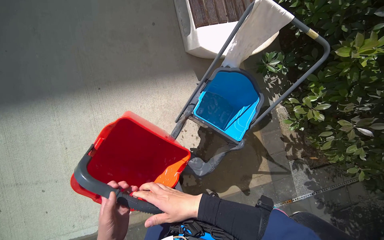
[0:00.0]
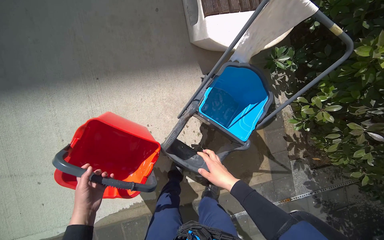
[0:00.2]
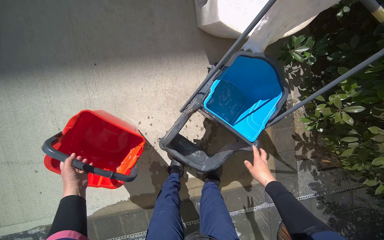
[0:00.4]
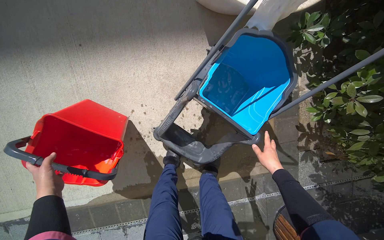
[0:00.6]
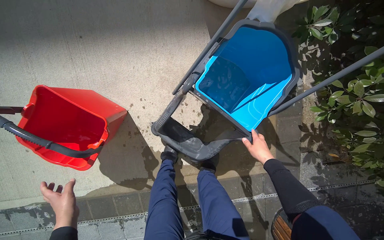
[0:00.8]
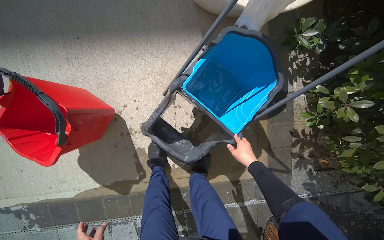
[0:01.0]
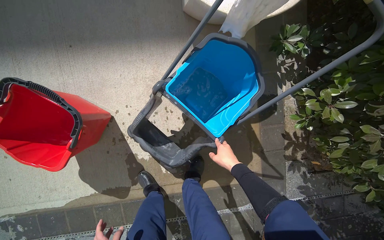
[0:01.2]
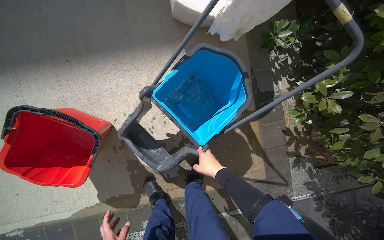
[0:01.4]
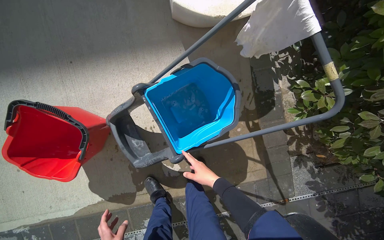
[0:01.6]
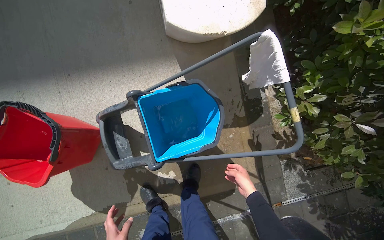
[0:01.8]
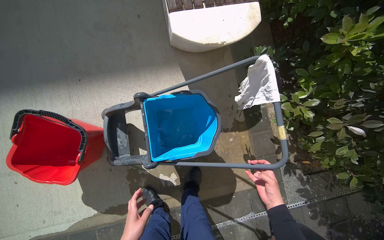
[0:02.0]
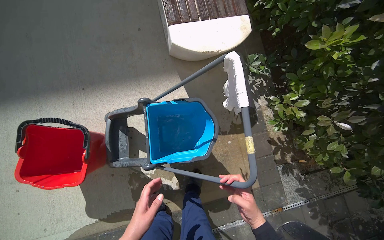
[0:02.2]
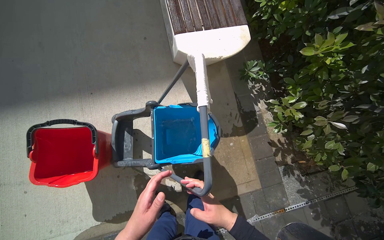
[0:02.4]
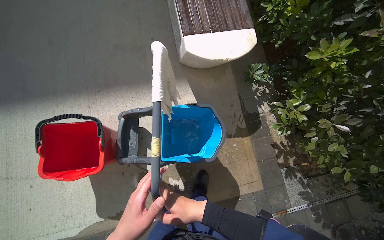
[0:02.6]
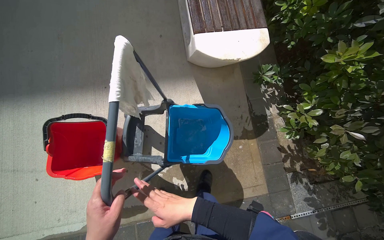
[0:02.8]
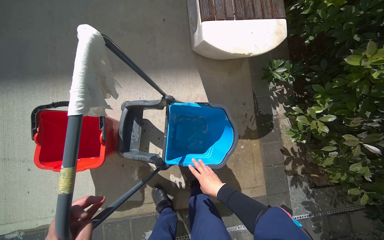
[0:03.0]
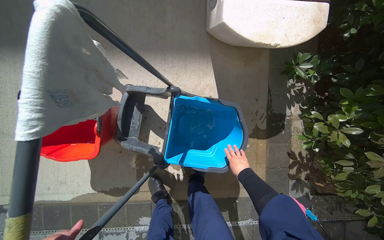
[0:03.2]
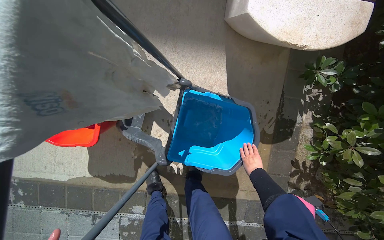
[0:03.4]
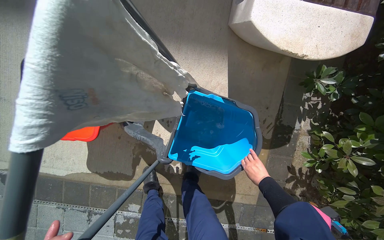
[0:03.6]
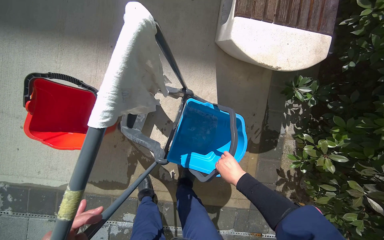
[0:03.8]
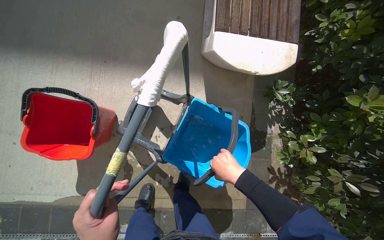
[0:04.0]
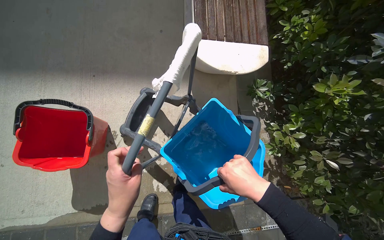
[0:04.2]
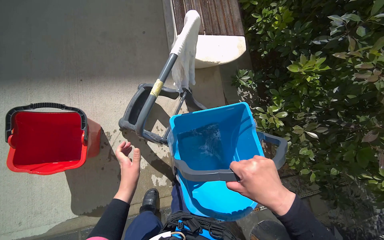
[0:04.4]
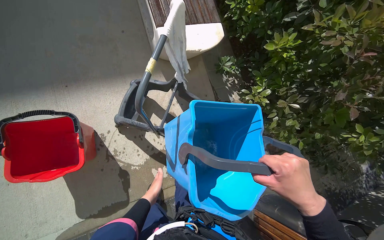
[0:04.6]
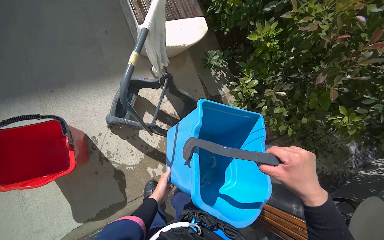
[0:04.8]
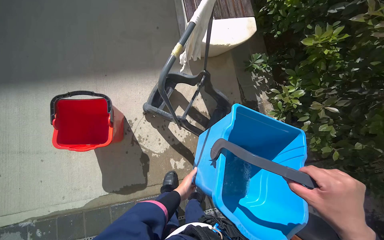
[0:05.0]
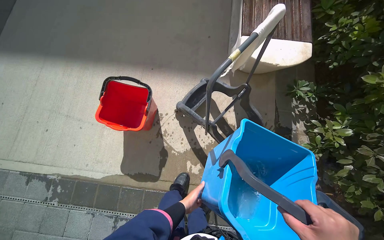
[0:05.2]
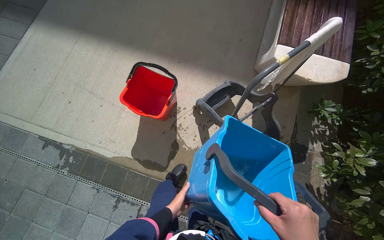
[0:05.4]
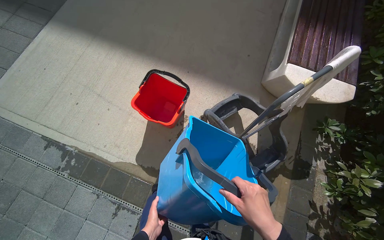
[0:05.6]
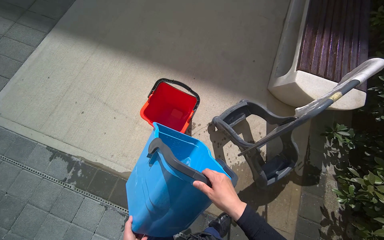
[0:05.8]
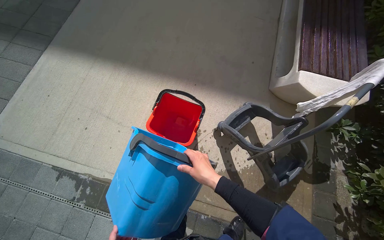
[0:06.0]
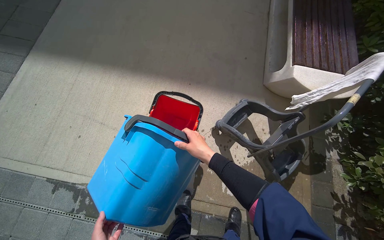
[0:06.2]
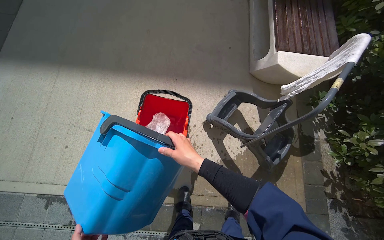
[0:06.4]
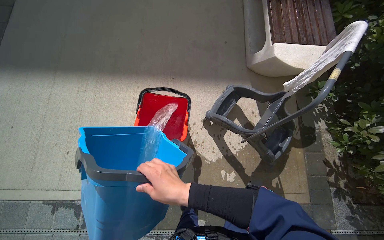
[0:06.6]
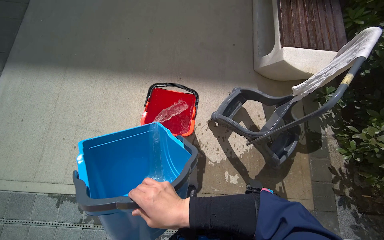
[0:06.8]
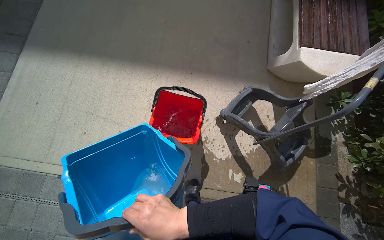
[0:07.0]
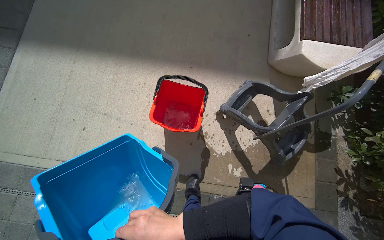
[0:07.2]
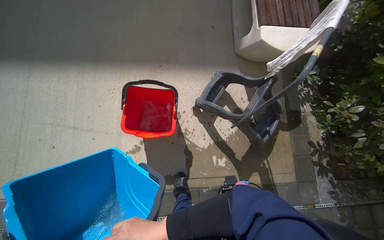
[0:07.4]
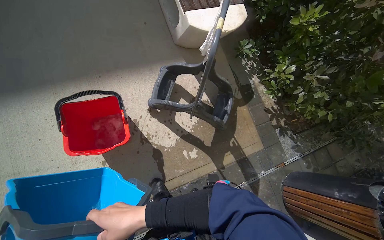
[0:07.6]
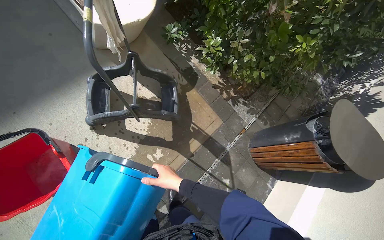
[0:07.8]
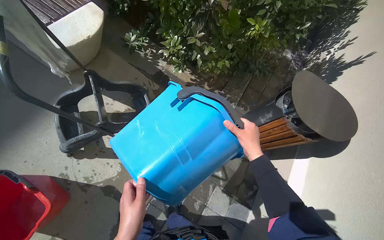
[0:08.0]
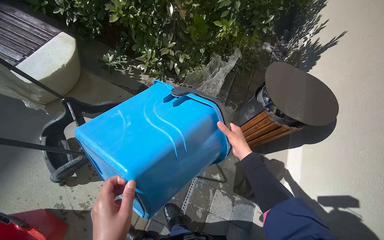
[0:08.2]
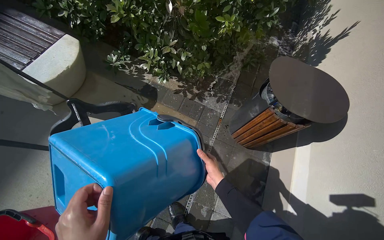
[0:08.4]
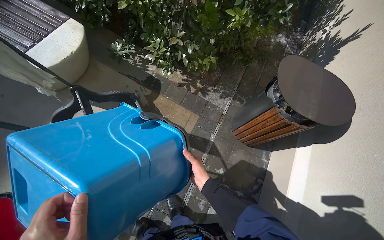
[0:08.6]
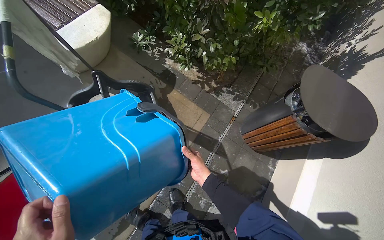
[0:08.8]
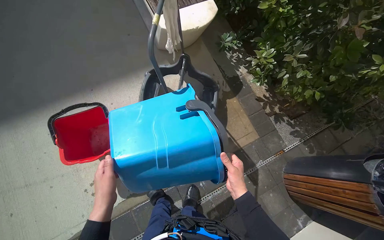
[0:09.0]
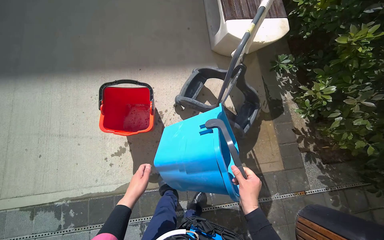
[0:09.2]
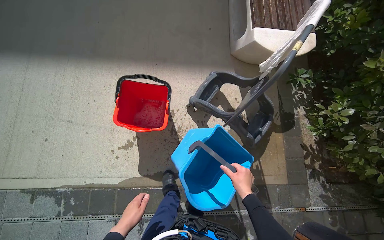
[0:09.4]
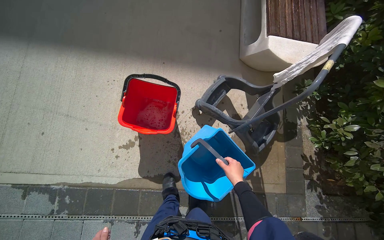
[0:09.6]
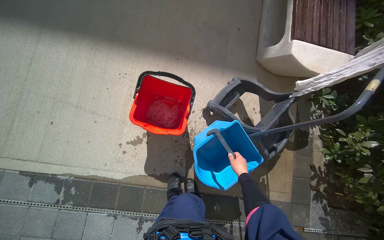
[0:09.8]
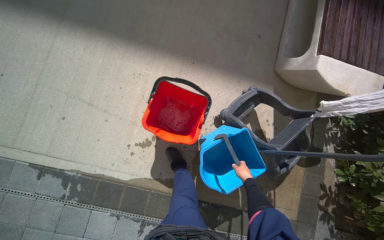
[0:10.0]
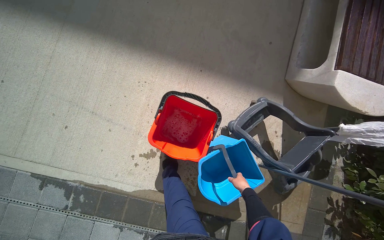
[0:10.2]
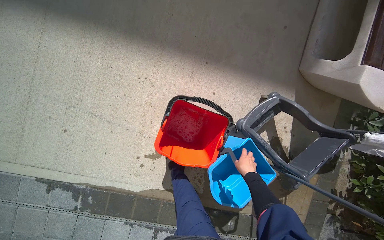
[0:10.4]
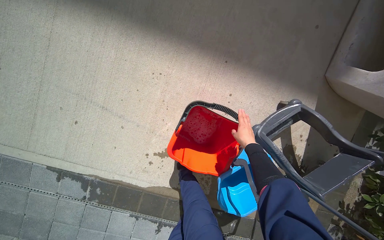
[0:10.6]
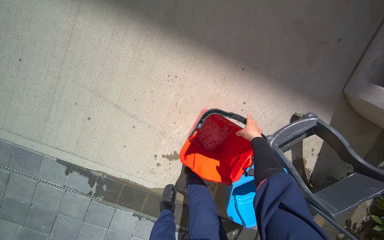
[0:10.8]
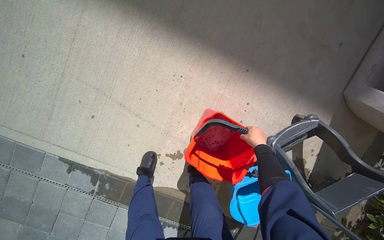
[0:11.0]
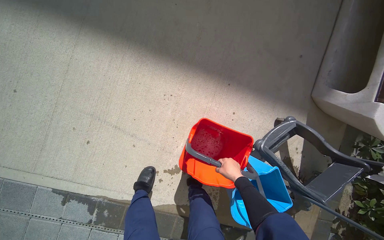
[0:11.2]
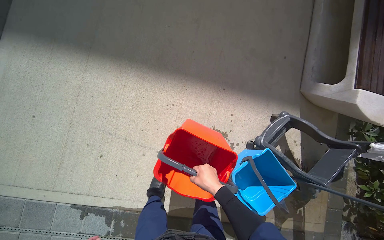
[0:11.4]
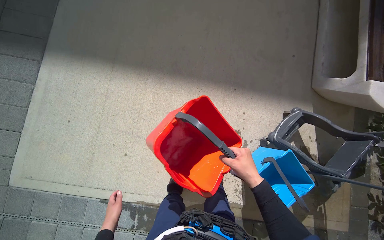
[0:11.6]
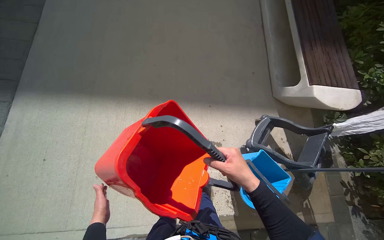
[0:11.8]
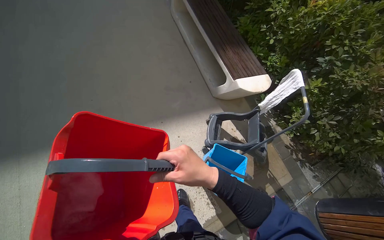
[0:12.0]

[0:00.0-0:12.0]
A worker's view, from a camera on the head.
Job: preparing cleaning supplies.
The whole recording: Disposing of water from buckets. The worker empties dirty and clean water from the buckets.
0:00.0 to 0:01.6: The right hand heads farther from the camera, covering approximately 25 cm, and moves about 35 cm to the right and comes back.
0:01.6 to 0:03.0: The right hand swings left and right, about 30 cm each way, with 2 reversals.
0:03.0 to 0:04.4: The right hand shifts roughly 30 cm nearer to the camera.
0:04.4 to 0:06.0: The head travels roughly 40 cm. The head rotates approximately 25 degrees to the left.
0:06.0 to 0:07.6: The wearer looks about 40 degrees further to the right.
0:09.0 to 0:10.4: The camera is carried roughly 80 cm. The view tilts some 15 degrees downward. The scene rotates clockwise by some 40 degrees.
0:10.4 to 0:12.0: The camera travels some 40 cm. The head rotates roughly 40 degrees to the right. The view tips upward by some 20 degrees.

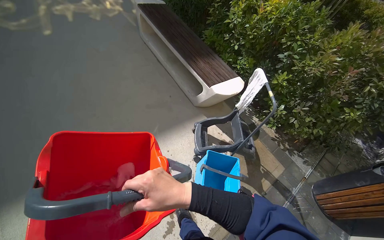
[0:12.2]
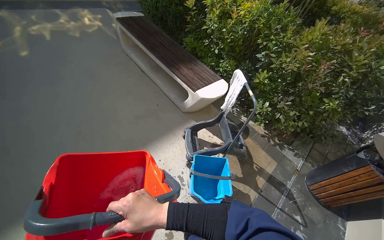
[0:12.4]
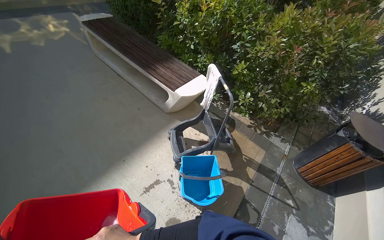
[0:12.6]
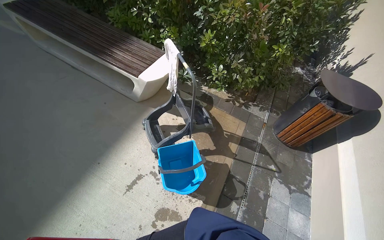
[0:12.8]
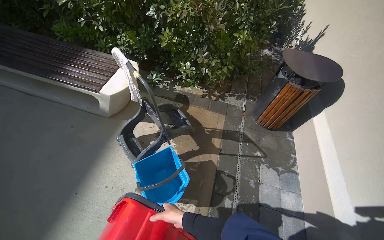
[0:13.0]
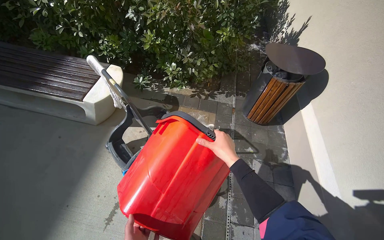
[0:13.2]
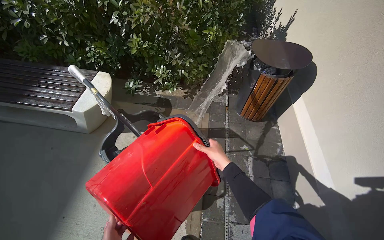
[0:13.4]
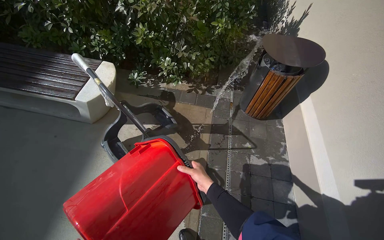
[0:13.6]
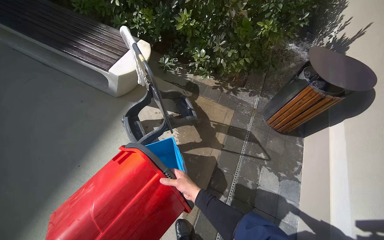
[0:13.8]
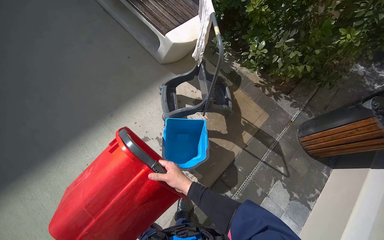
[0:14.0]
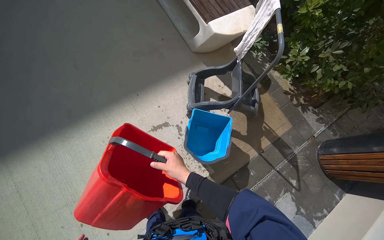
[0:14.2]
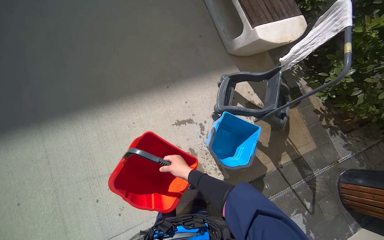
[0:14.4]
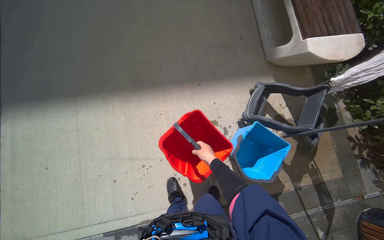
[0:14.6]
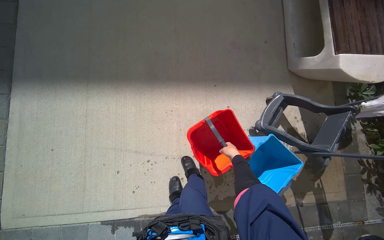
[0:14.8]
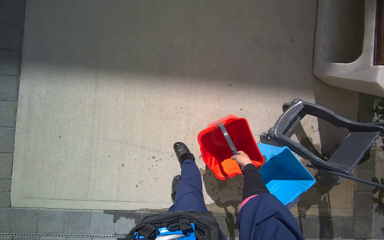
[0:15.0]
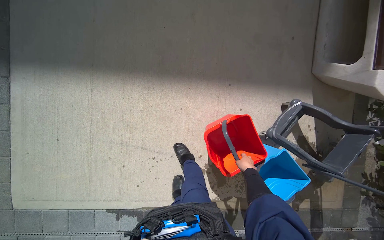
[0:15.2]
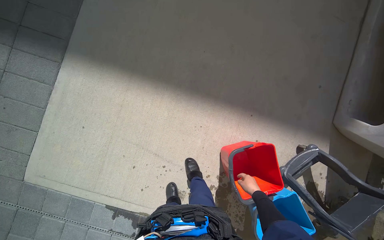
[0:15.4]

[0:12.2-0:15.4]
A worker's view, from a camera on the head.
Job: preparing cleaning supplies.
The whole recording: Disposing of water from buckets. The worker empties dirty and clean water from the buckets.
0:12.2 to 0:13.8: The head travels about 50 cm. The head rotates roughly 30 degrees to the right. The view tilts about 15 degrees downward.
0:13.8 to 0:15.4: The wearer moves some 1 m. The wearer's head swings about 85 degrees to the left. The view tips downward by roughly 15 degrees.

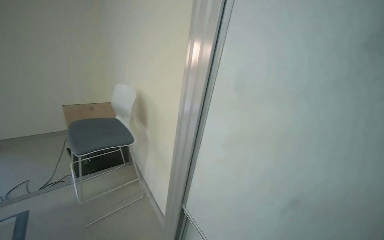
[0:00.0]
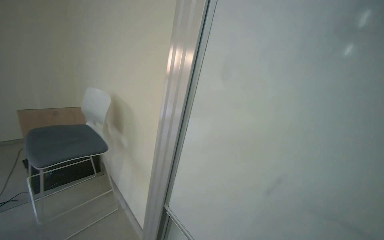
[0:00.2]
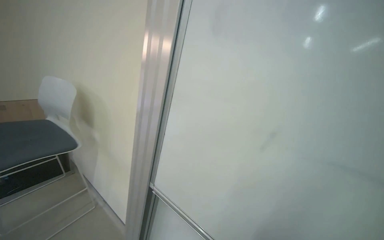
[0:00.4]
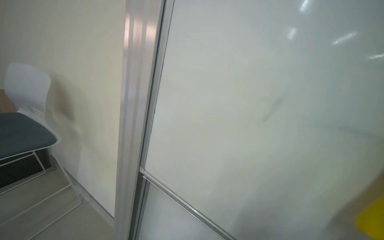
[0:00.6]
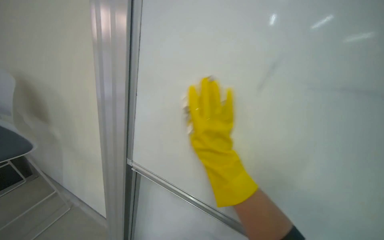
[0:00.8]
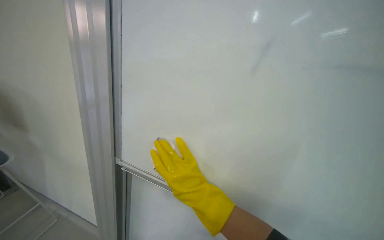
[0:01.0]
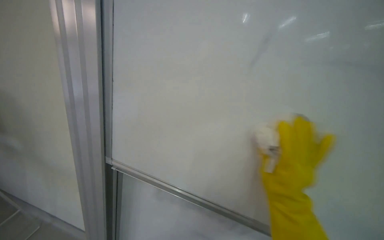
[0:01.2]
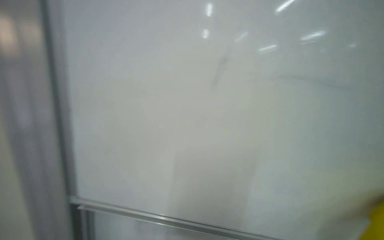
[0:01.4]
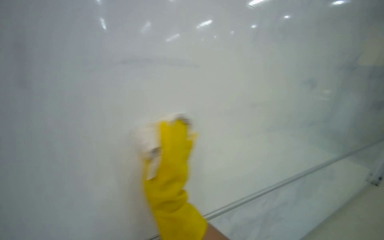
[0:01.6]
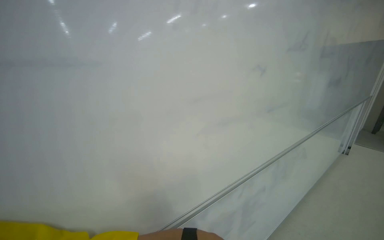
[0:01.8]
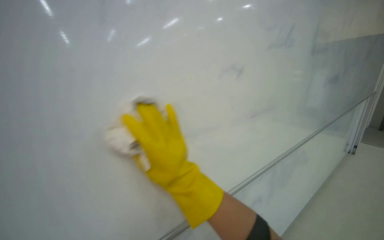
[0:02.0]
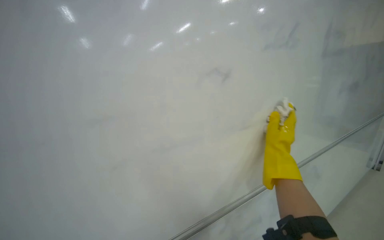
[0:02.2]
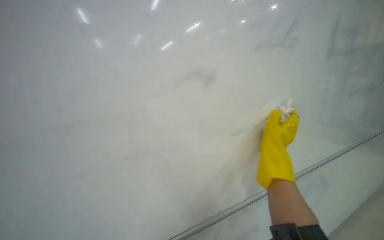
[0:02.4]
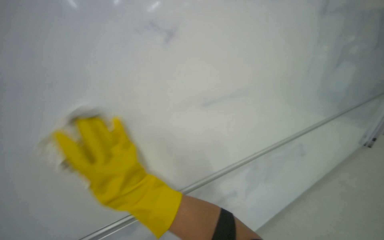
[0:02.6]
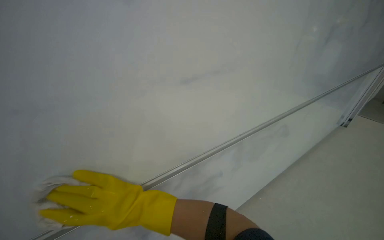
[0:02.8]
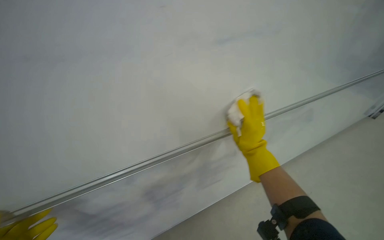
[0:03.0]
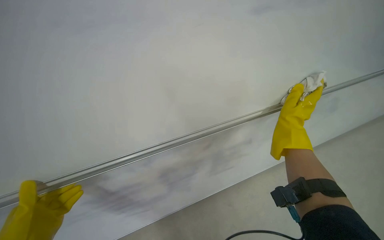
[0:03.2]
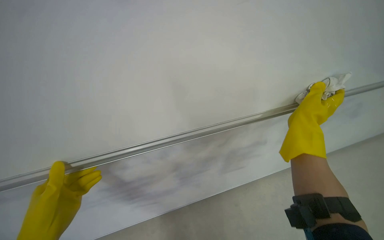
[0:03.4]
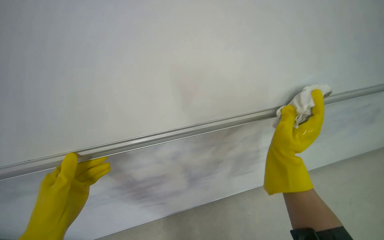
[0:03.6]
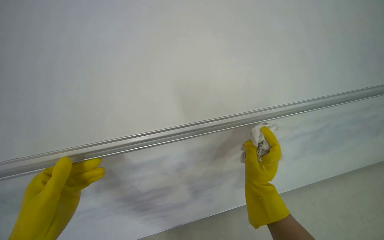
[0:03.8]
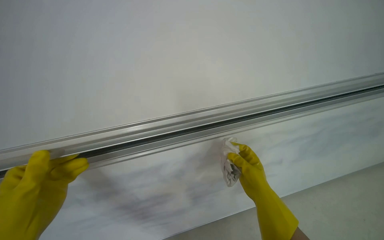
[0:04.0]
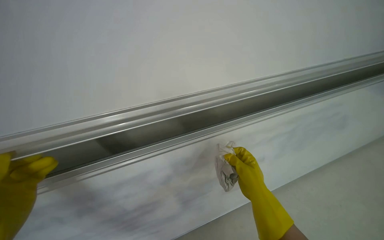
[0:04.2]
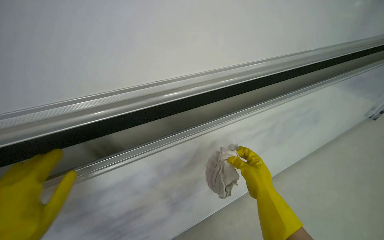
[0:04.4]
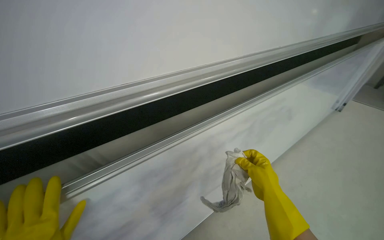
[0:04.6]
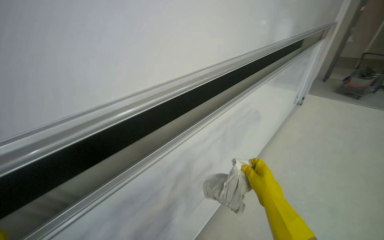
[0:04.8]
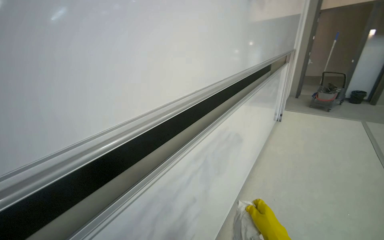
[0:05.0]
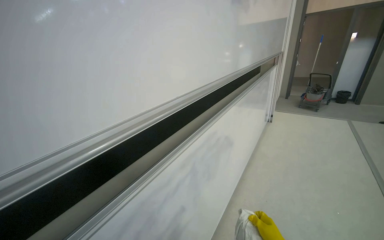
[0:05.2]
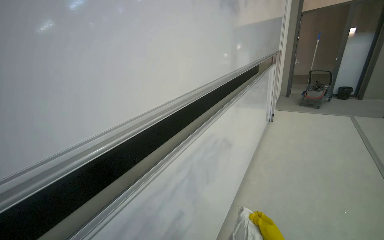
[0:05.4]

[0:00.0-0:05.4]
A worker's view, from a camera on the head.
Job: wiping surfaces.
The whole recording: Cleaning whiteboard and tracks. The worker cleans the whiteboard surface and its tracks with a cloth and spray.
0:00.0 to 0:01.4: The head rotates roughly 50 degrees to the right.
0:01.4 to 0:02.8: The head turns to the right by about 40 degrees. The camera pitches downward, by some 15 degrees.
0:02.8 to 0:04.0: The head rotates roughly 25 degrees to the left.
